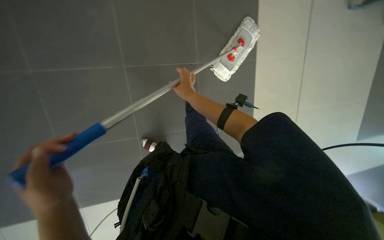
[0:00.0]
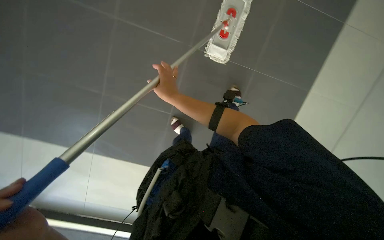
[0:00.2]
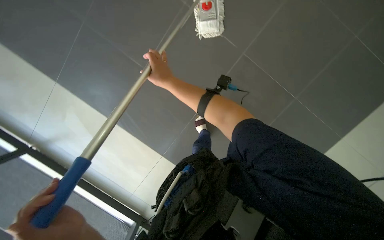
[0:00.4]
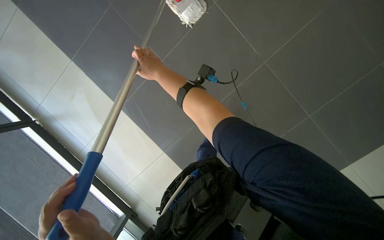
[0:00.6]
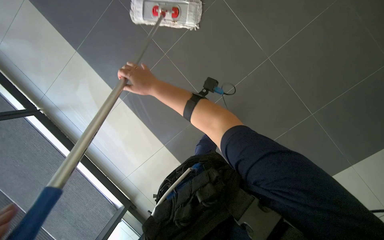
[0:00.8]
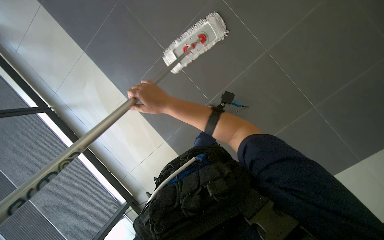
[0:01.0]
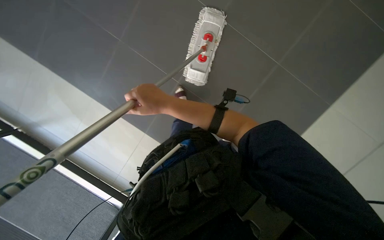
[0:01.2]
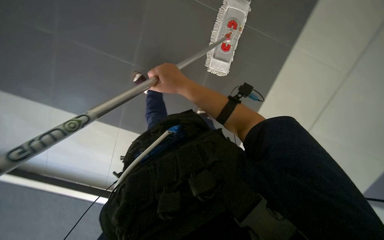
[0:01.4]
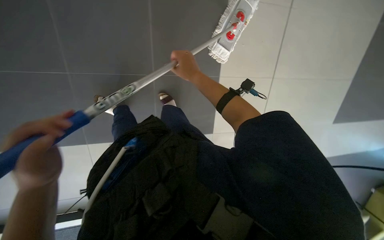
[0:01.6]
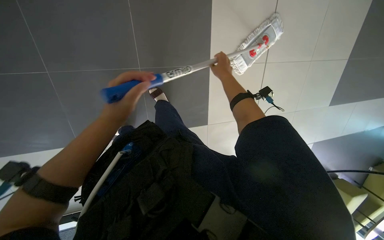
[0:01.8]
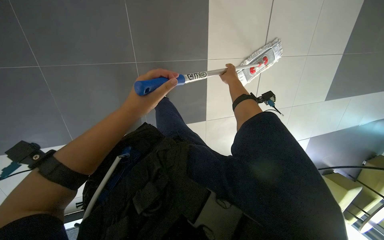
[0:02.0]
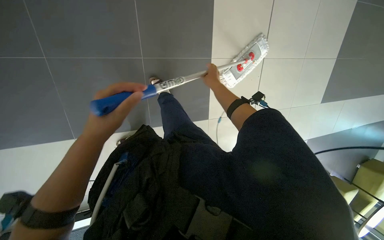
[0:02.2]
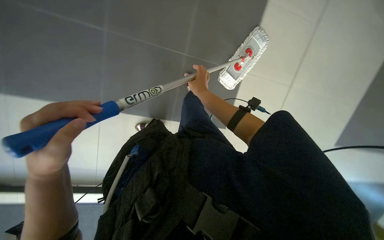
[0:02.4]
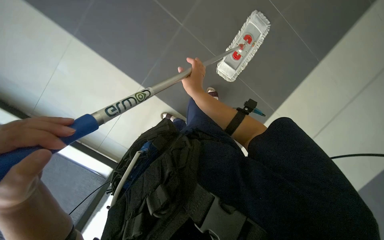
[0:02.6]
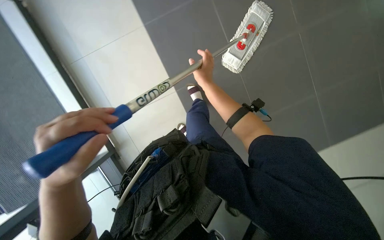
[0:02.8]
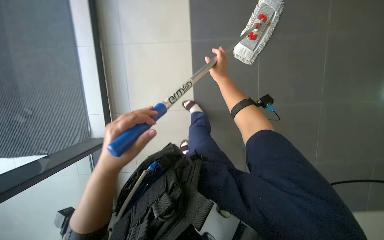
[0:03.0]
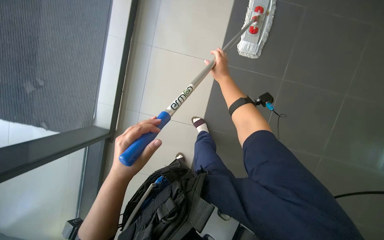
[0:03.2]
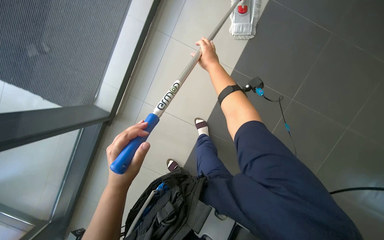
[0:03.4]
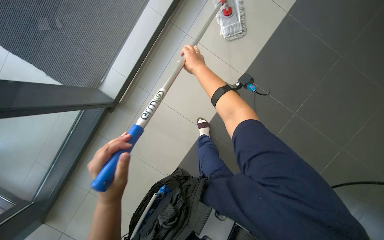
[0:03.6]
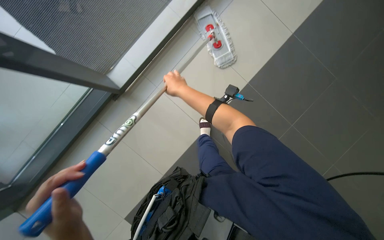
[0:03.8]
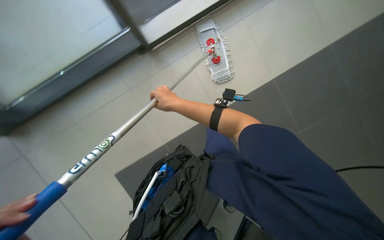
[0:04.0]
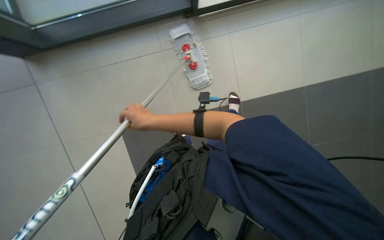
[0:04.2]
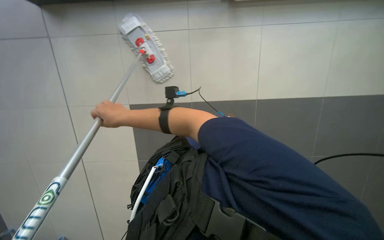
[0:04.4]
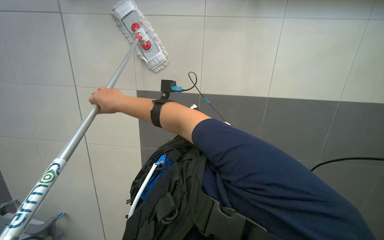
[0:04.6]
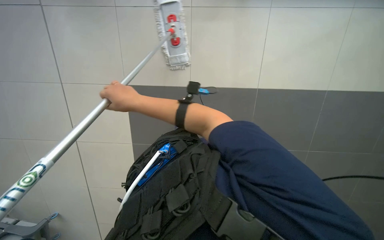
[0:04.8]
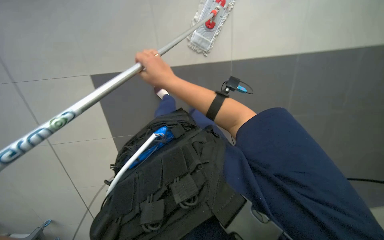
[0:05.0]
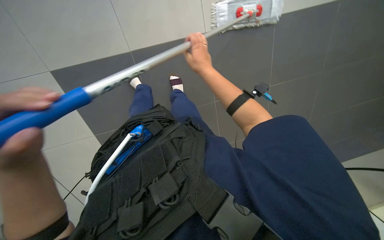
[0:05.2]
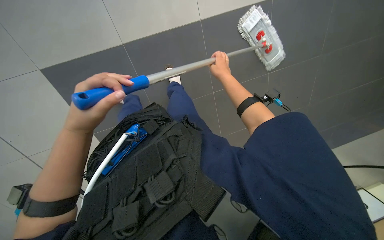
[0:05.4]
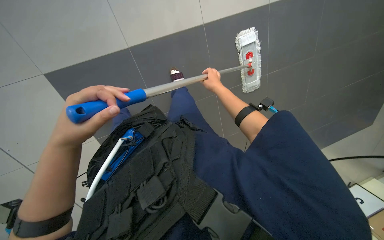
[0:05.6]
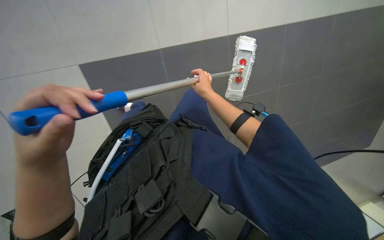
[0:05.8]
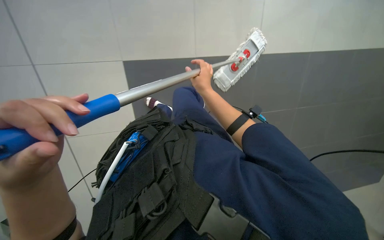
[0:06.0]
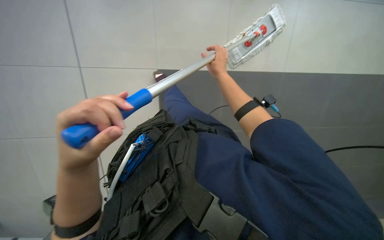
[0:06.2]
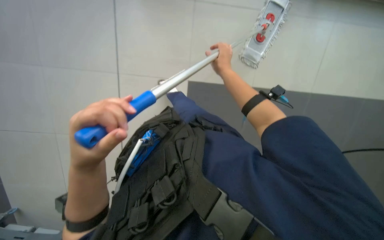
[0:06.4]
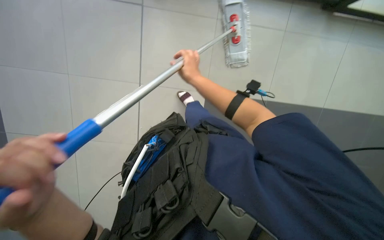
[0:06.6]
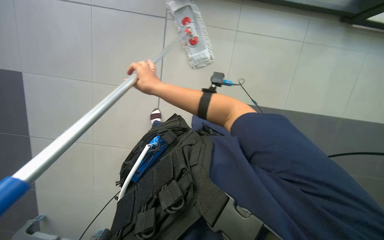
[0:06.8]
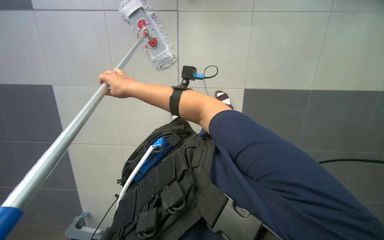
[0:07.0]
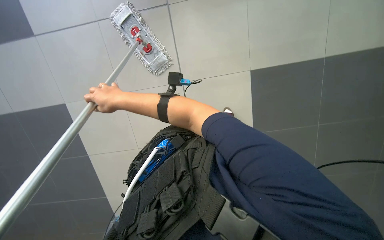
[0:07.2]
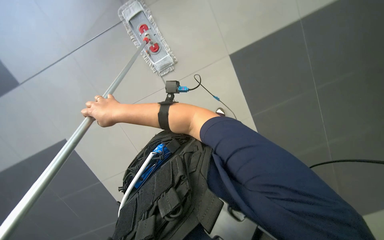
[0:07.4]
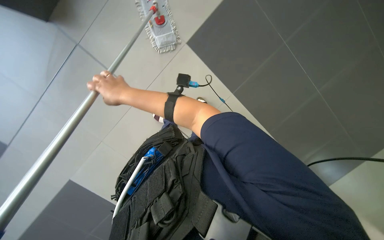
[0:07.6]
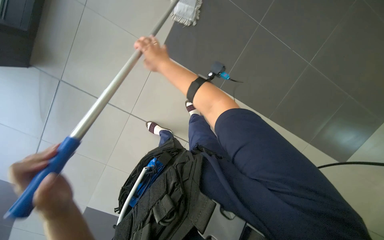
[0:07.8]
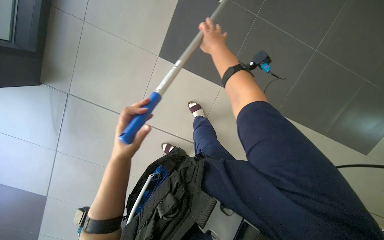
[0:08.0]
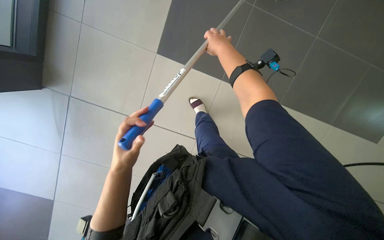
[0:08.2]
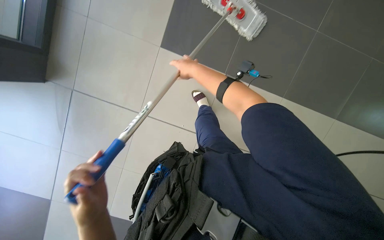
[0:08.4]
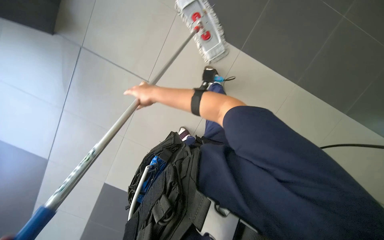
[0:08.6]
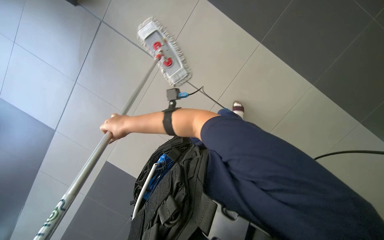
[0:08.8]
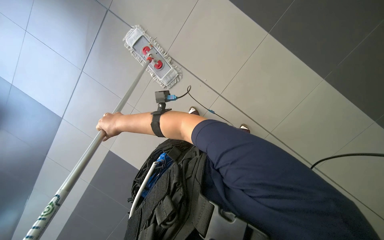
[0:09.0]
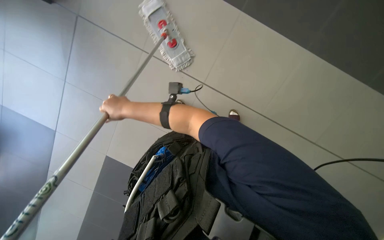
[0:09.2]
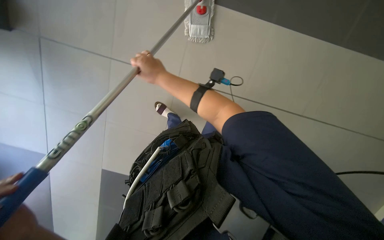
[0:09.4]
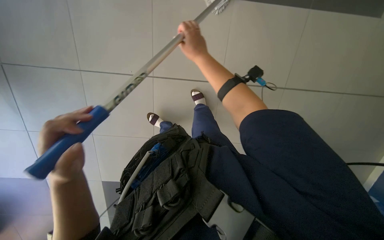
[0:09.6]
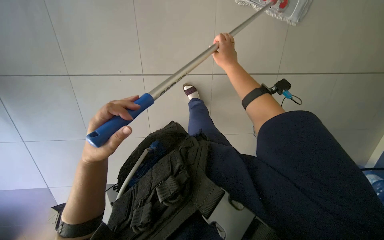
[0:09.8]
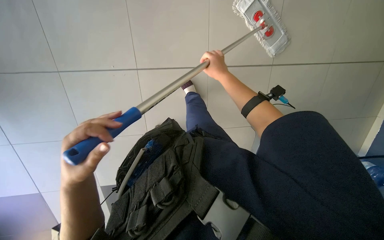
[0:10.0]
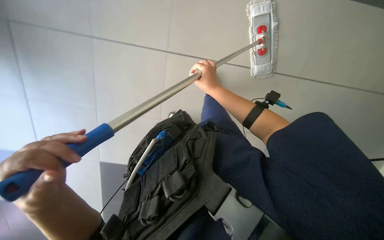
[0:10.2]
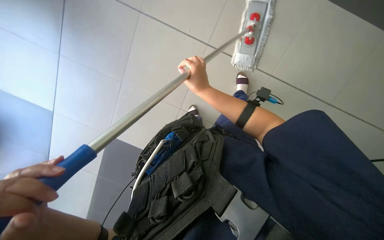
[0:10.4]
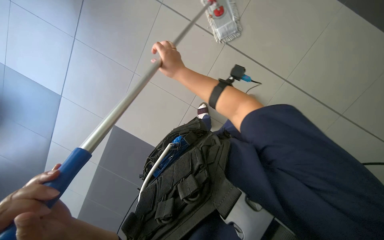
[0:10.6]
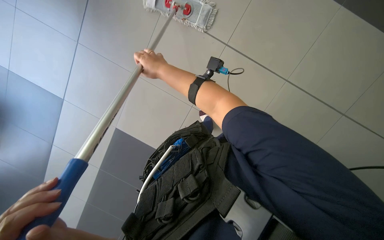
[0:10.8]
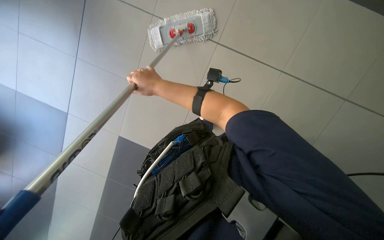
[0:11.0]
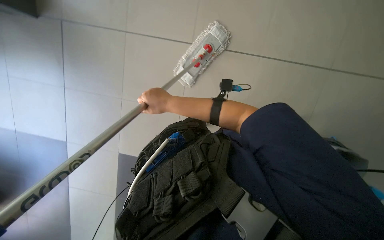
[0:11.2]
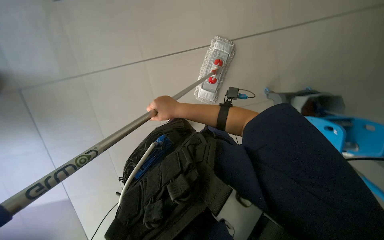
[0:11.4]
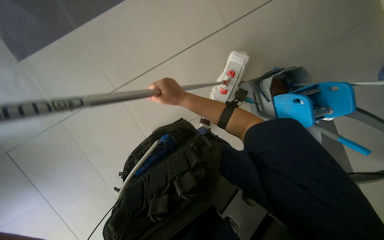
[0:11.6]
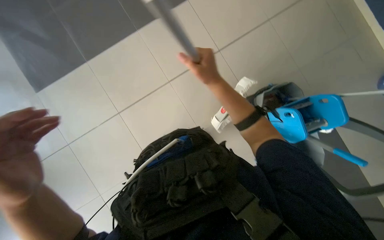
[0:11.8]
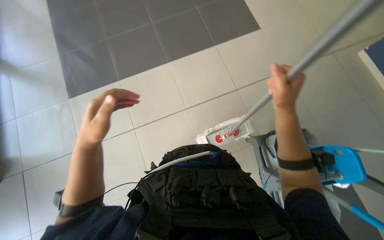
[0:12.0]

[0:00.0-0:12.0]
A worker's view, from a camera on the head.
Job: mopping floor.
The whole recording: Mopping floor. The worker continues mopping the tiled floor with a white mop head.
0.0 to 1.6 s: The wearer looks about 15 degrees further downward.
6.0 to 7.6 s: The camera pitches downward, by about 15 degrees. The right hand heads to the left, covering roughly 20 cm.
10.4 to 12.0 s: The view tips upward by approximately 30 degrees.

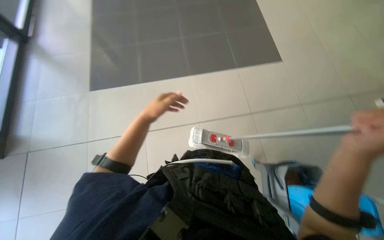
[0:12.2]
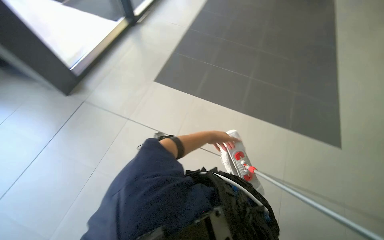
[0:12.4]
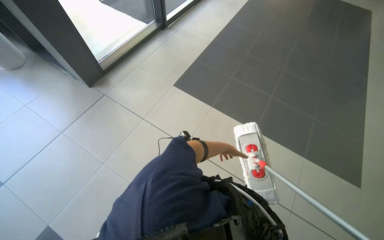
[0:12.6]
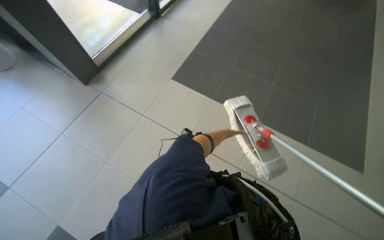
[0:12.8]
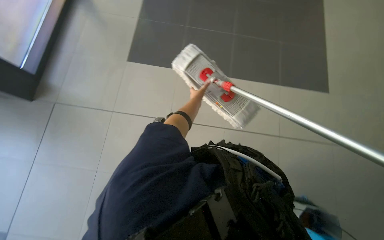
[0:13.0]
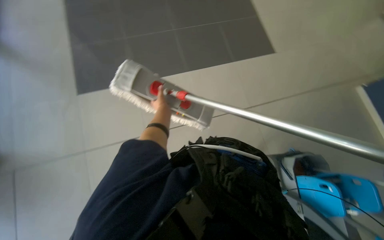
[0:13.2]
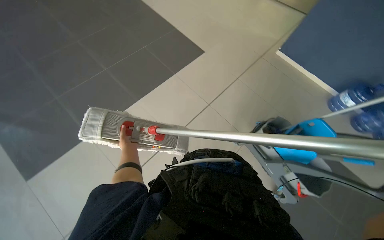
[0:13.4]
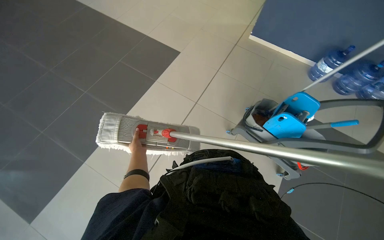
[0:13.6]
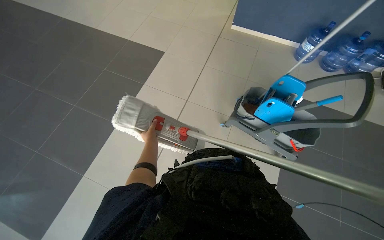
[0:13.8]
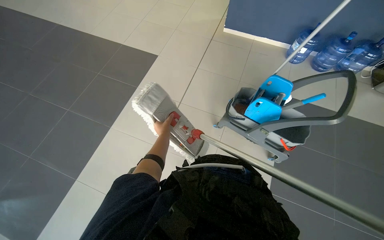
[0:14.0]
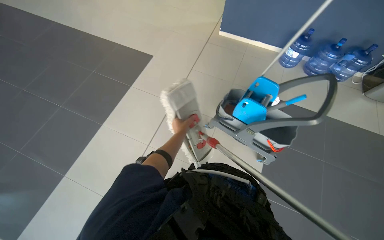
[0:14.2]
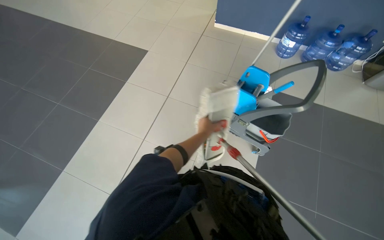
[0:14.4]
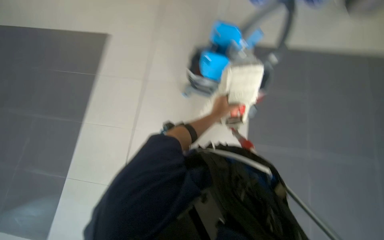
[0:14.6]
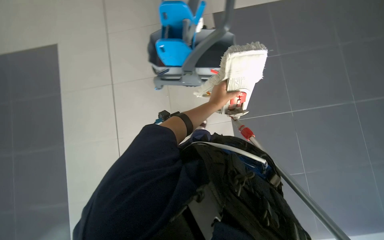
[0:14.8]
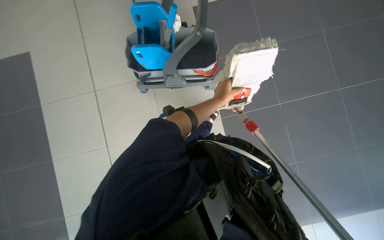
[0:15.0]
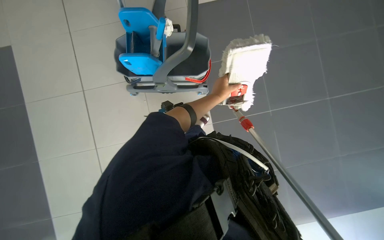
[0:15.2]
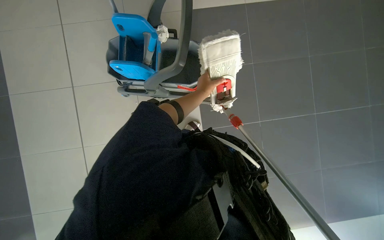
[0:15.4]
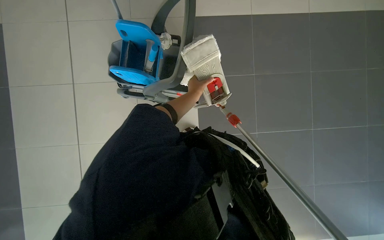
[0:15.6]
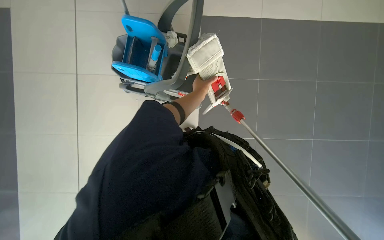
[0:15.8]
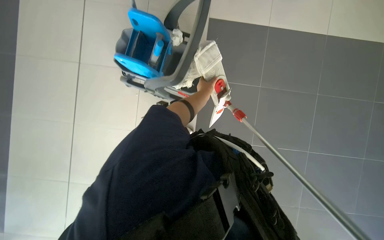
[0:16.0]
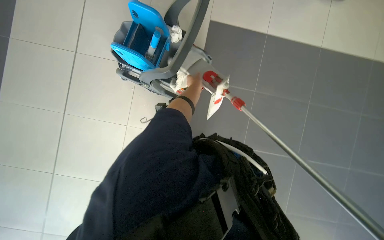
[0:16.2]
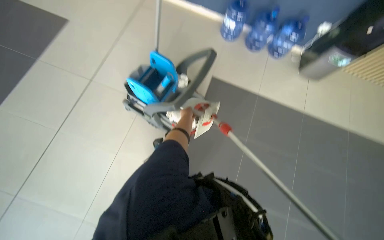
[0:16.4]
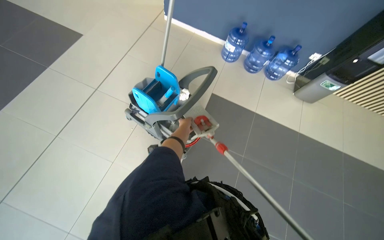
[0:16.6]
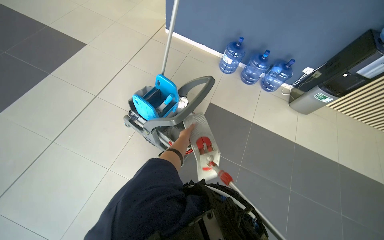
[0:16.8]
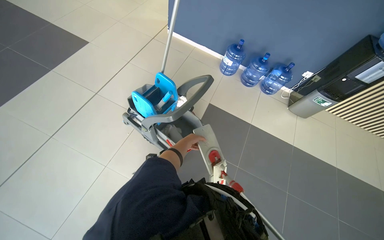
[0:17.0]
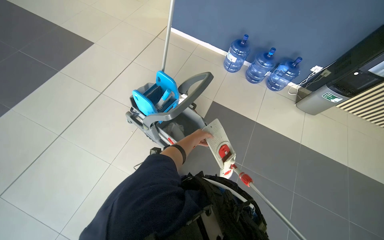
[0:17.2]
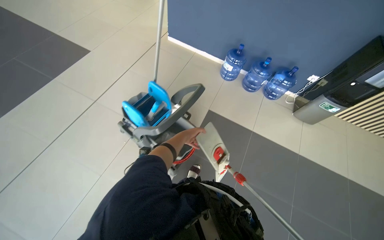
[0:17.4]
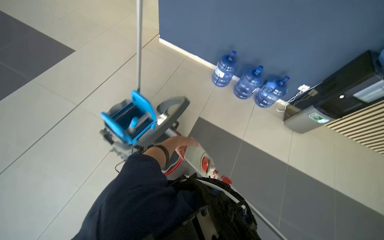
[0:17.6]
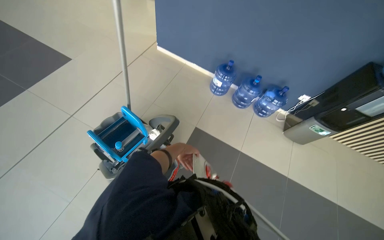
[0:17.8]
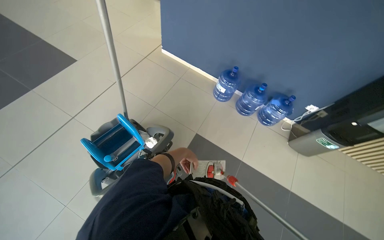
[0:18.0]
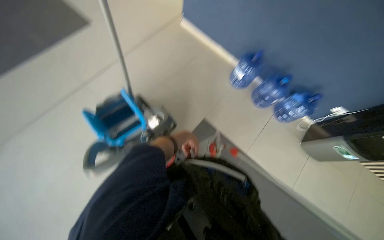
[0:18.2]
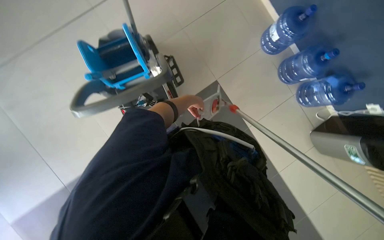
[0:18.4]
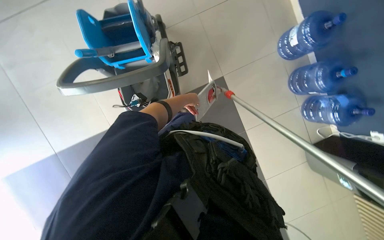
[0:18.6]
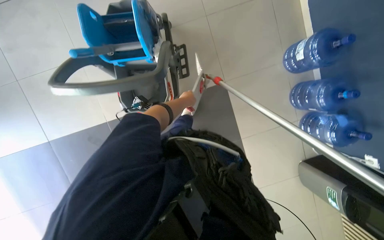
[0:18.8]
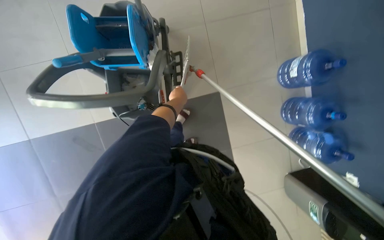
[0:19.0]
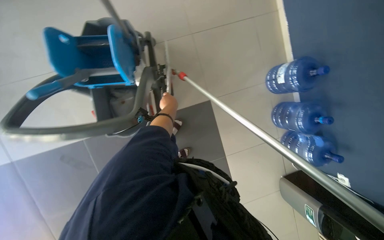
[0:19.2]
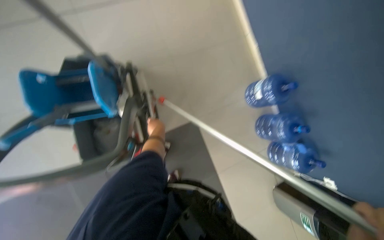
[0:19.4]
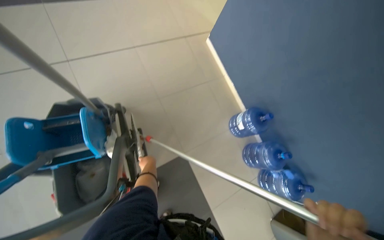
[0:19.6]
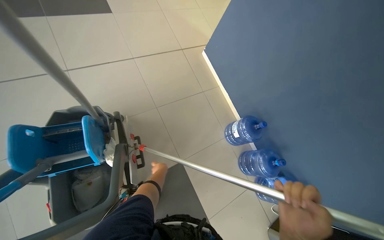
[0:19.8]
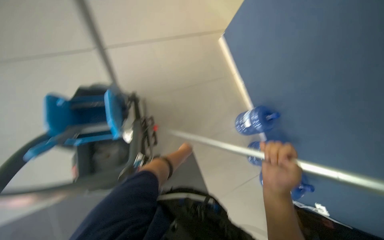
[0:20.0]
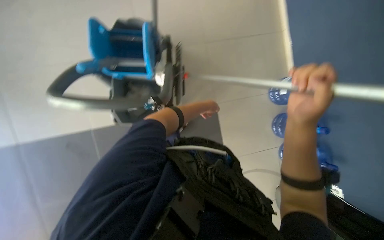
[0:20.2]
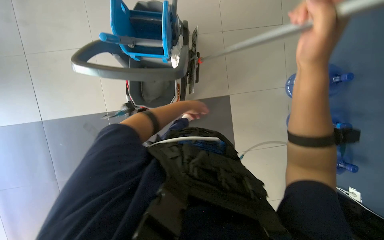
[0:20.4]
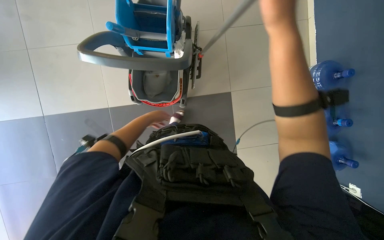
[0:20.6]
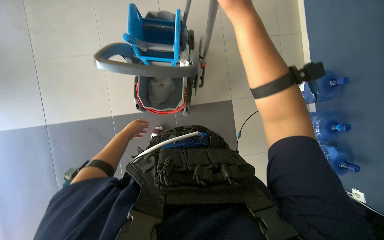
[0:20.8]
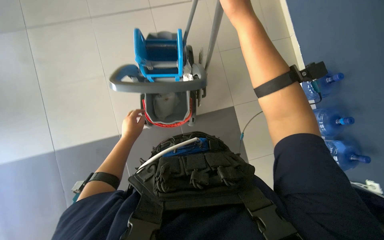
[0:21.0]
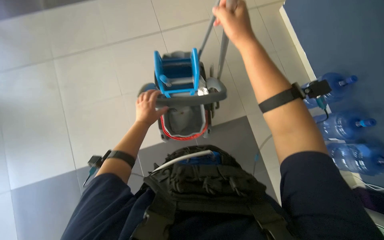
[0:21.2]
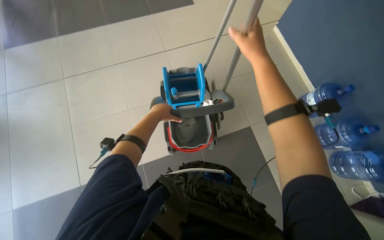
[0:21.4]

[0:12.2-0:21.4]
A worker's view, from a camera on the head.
Job: mopping floor.
The whole recording: Mopping floor. The worker continues mopping the tiled floor with a white mop head.
12.2 to 13.8 s: The scene turns some 40 degrees counterclockwise in the picture.
13.8 to 15.2 s: The camera is carried roughly 40 cm. Everything in view rotates approximately 25 degrees counterclockwise.
15.2 to 16.8 s: The camera pitches upward, by some 40 degrees. Everything in view rotates about 30 degrees clockwise.
16.8 to 18.4 s: The head travels approximately 60 cm. The wearer looks some 30 degrees further to the left. The camera pitches downward, by some 20 degrees.
18.4 to 19.8 s: The camera sweeps to the right, by about 15 degrees. The wearer looks roughly 20 degrees further upward.
19.8 to 21.4 s: The camera is carried about 40 cm. The camera is aimed roughly 20 degrees further to the left.
